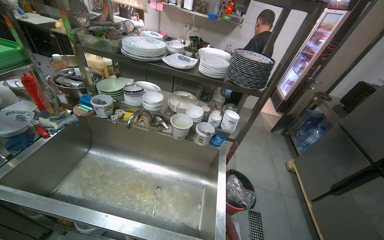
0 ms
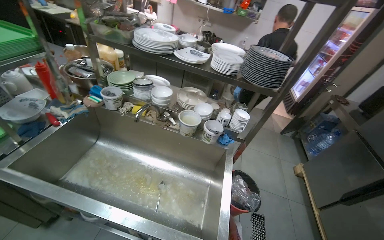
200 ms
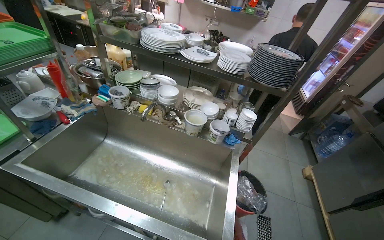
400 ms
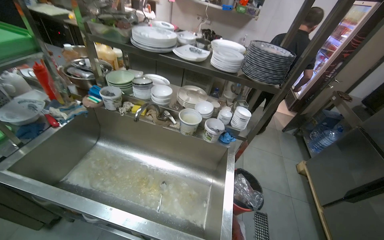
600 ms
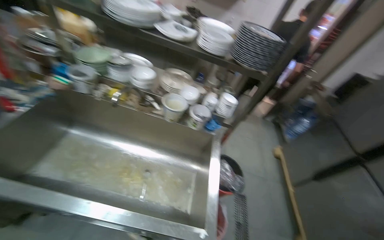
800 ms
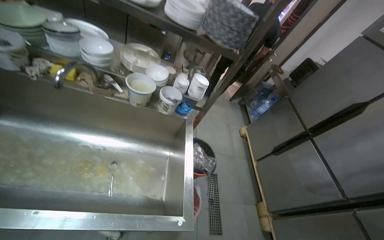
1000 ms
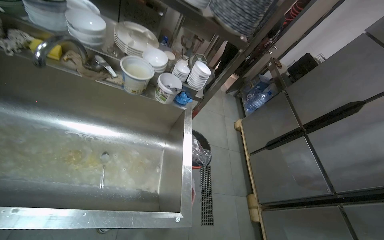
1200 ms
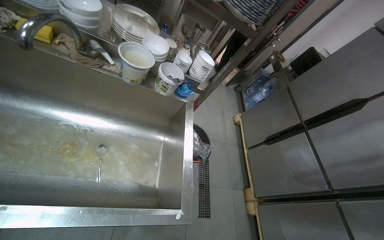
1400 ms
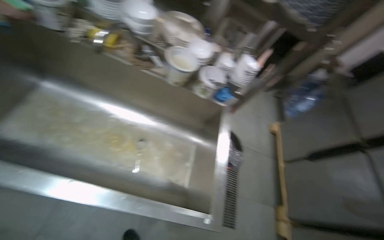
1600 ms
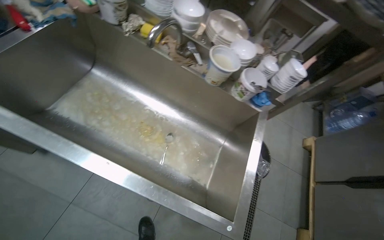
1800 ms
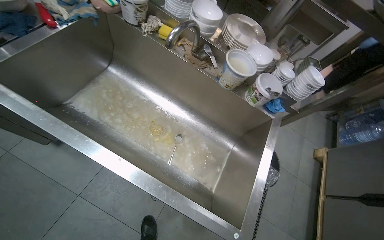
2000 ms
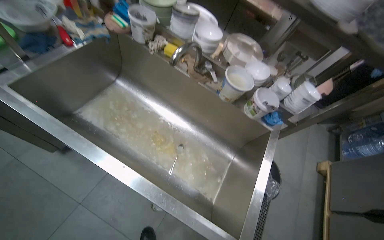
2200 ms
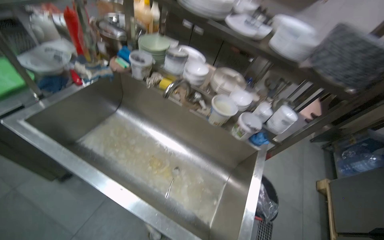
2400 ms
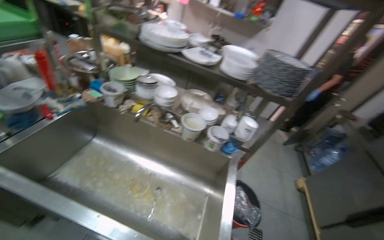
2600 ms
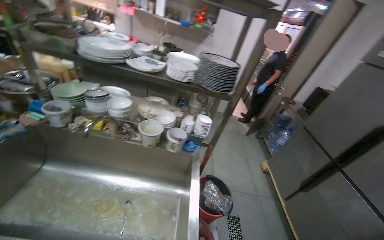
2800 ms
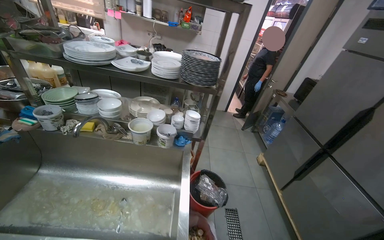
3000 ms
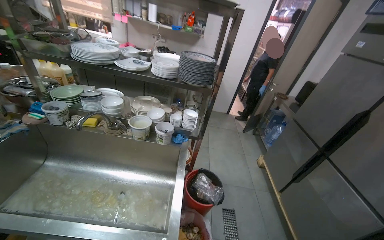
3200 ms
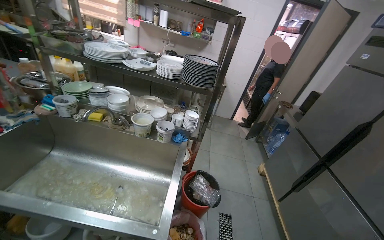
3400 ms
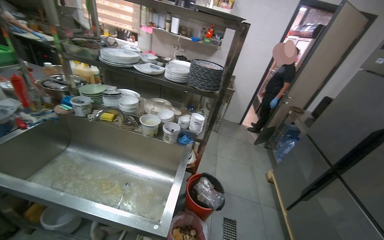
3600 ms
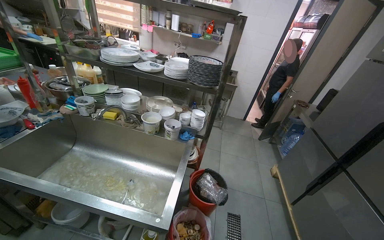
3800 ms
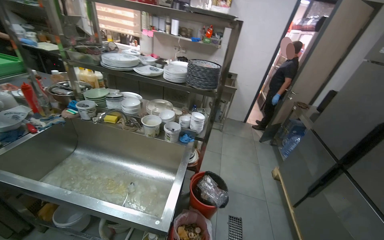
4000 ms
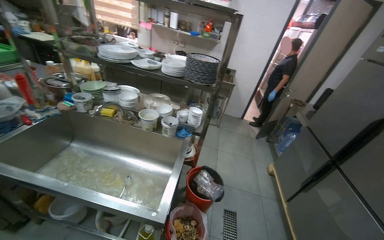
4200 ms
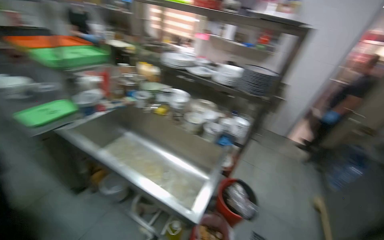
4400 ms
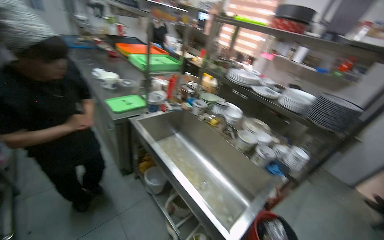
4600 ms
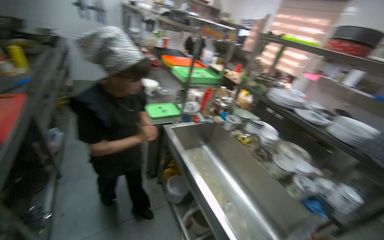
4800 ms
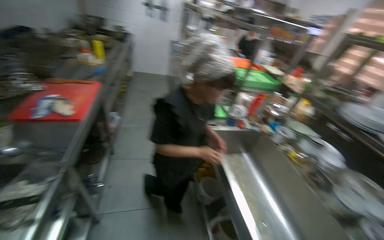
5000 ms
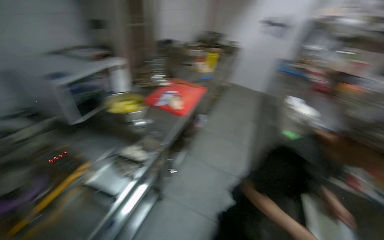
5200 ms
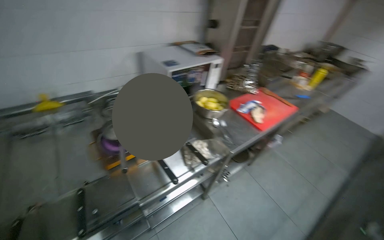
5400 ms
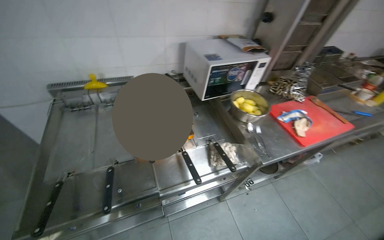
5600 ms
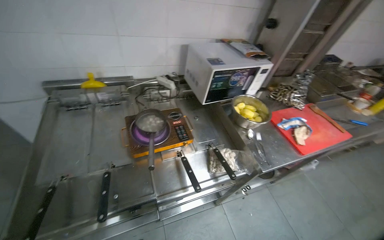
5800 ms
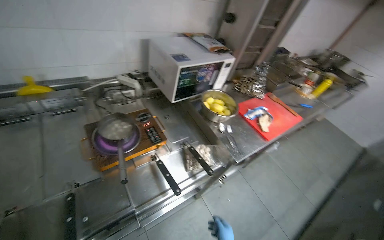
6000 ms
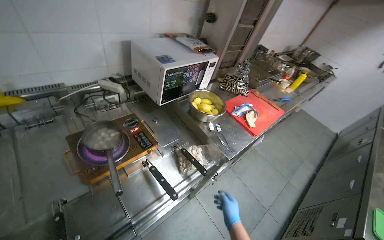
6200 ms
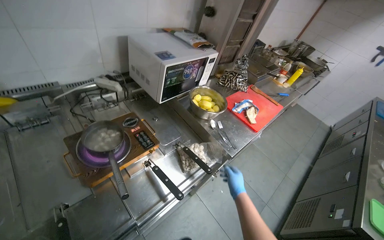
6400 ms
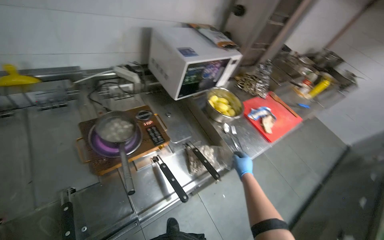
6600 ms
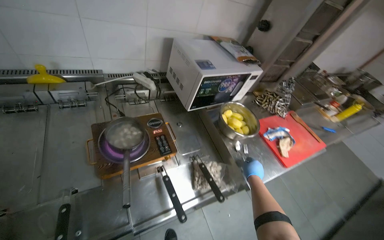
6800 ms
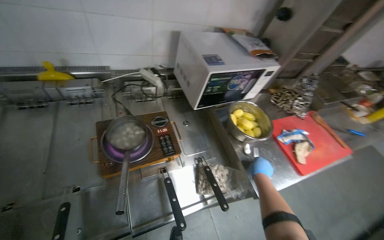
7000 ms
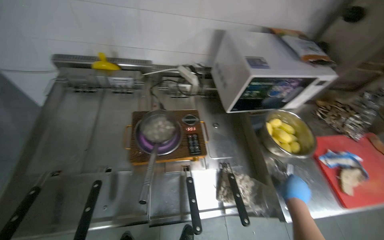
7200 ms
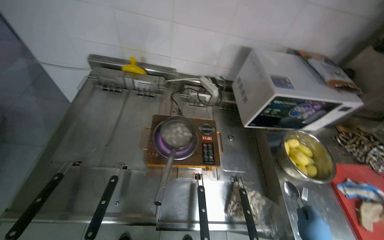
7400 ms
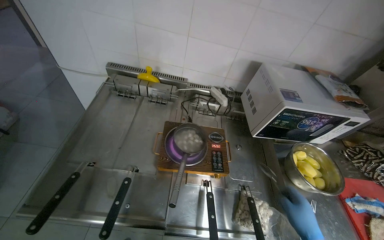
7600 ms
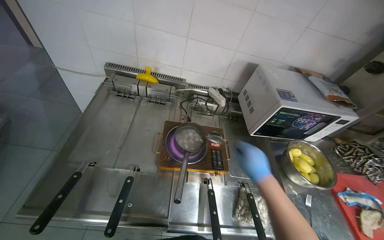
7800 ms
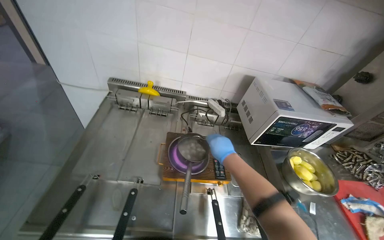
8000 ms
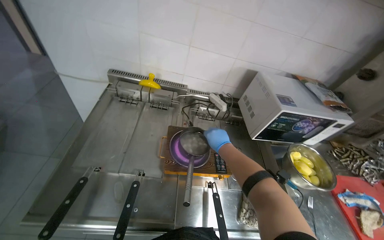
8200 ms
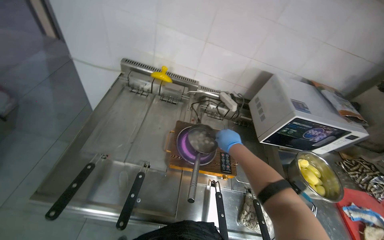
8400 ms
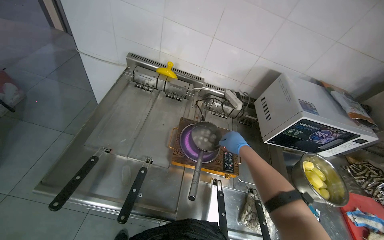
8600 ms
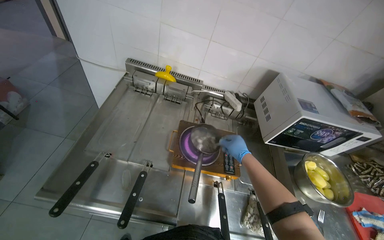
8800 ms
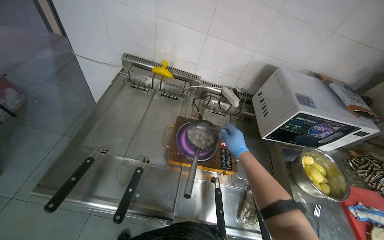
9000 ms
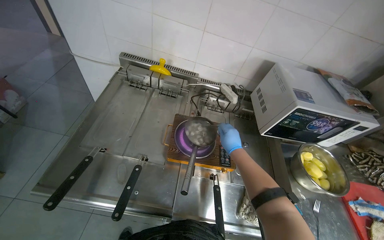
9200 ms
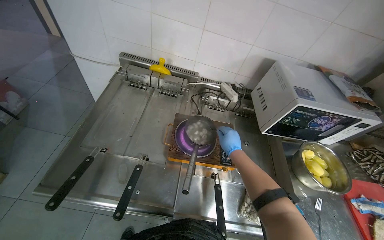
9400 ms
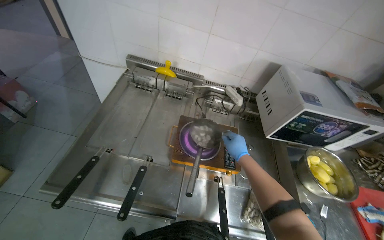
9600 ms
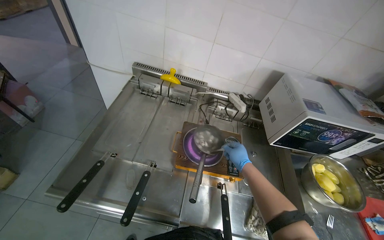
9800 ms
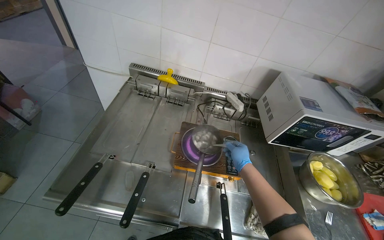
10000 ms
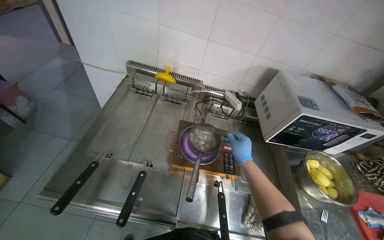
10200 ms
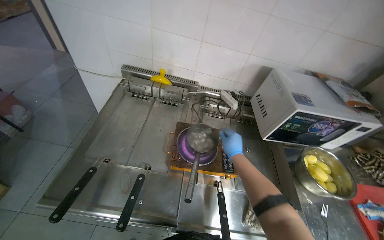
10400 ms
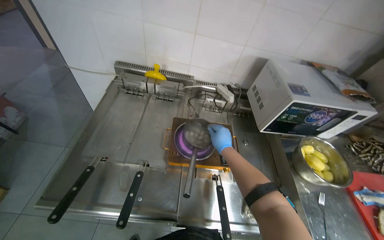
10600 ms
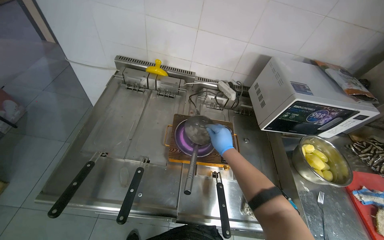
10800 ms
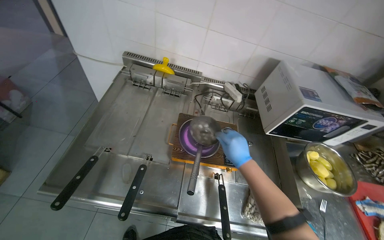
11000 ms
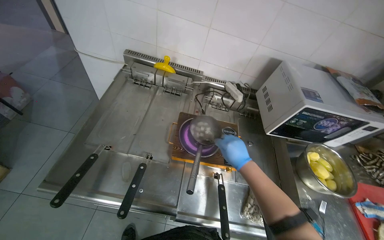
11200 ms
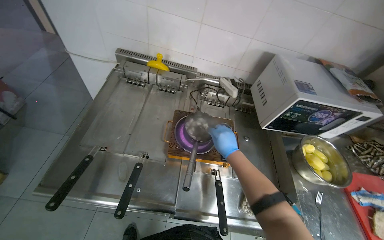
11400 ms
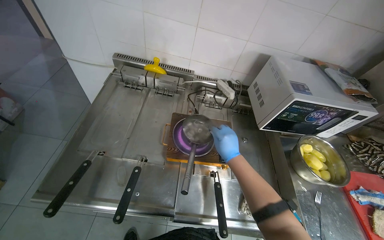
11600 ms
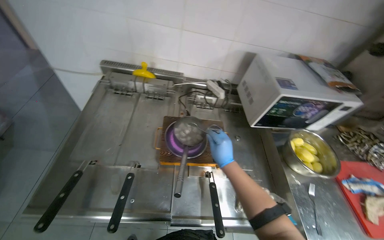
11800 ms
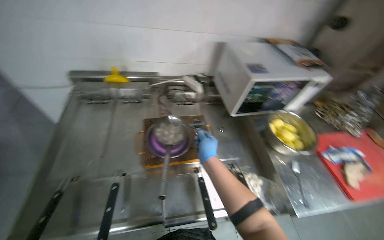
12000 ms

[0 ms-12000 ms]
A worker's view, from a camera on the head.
Job: preparing food.
The whole recording: Managing meal and storing product in refrigerator. The worker manages the boiling meal and places the product into the refrigerator.
0 ms to 1600 ms: The camera pitches downward, by some 20 degrees.
1600 ms to 3000 ms: The view tips upward by roughly 25 degrees.
3000 ms to 4400 ms: The head turns to the left by approximately 25 degrees.
4400 ms to 6000 ms: The head travels some 50 cm. The wearer looks about 120 degrees further to the left.
6000 ms to 7600 ms: The wearer looks approximately 35 degrees further to the left.
7600 ms to 9000 ms: The right hand is displaced up the picture, to the left and farther from the camera by about 30 cm.

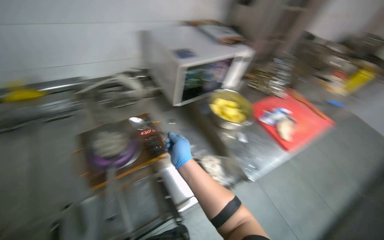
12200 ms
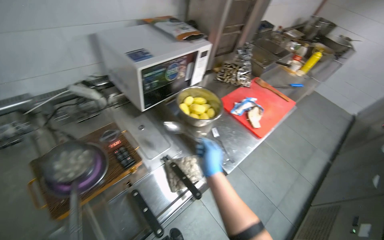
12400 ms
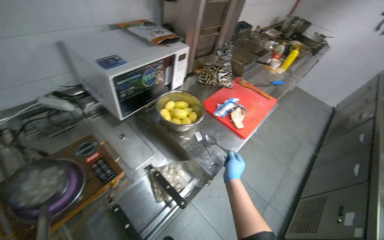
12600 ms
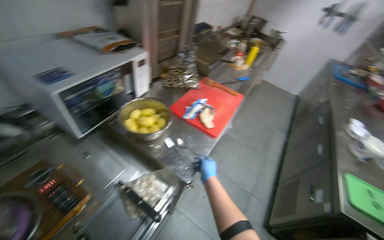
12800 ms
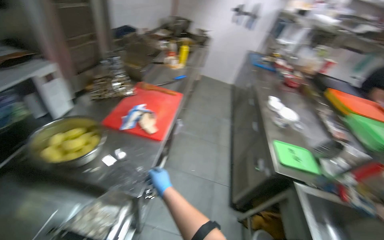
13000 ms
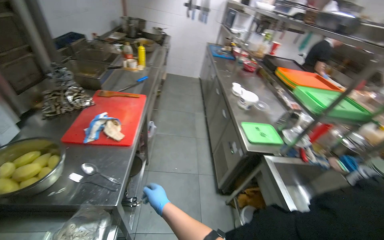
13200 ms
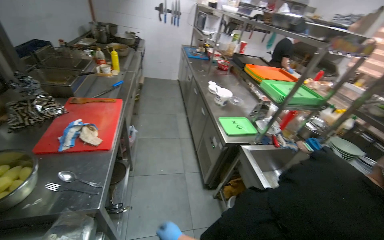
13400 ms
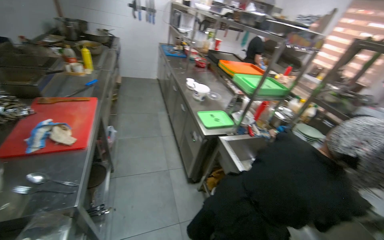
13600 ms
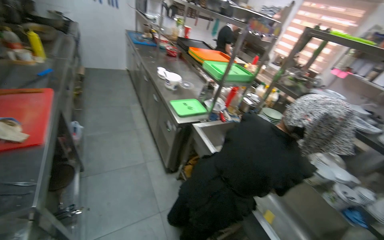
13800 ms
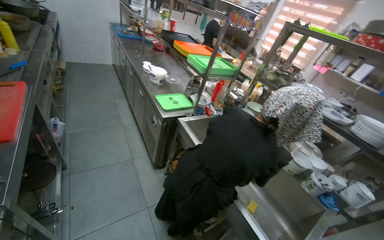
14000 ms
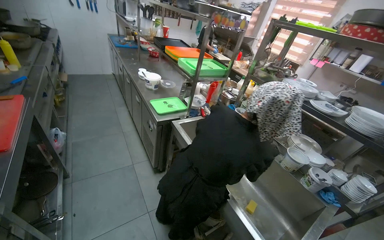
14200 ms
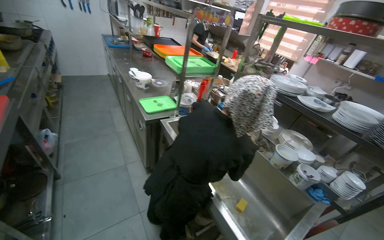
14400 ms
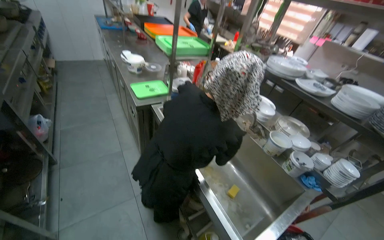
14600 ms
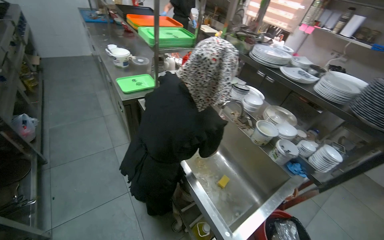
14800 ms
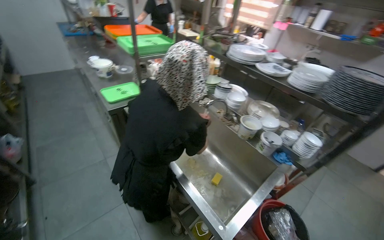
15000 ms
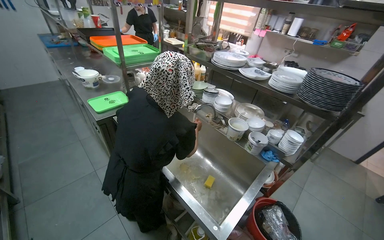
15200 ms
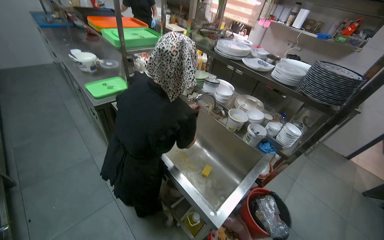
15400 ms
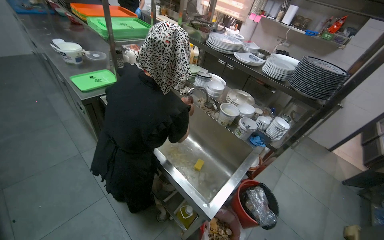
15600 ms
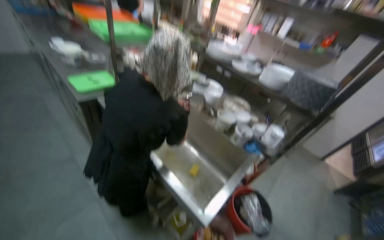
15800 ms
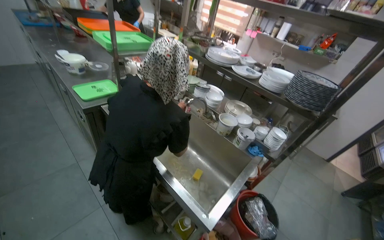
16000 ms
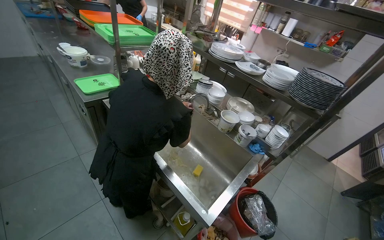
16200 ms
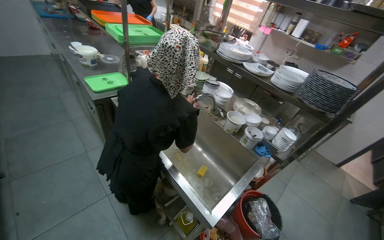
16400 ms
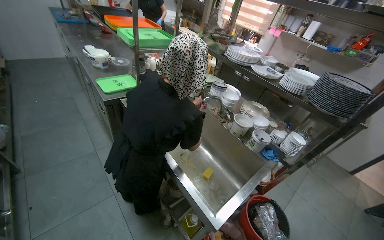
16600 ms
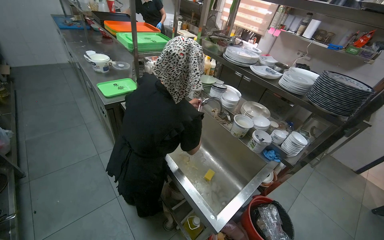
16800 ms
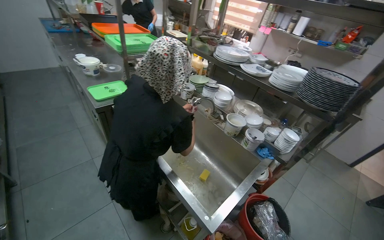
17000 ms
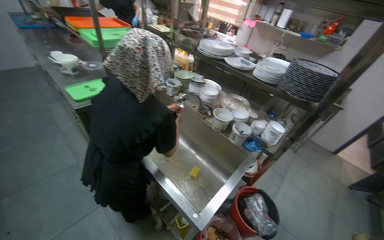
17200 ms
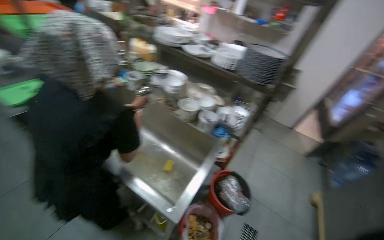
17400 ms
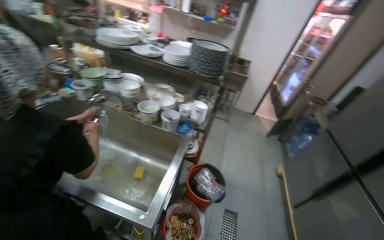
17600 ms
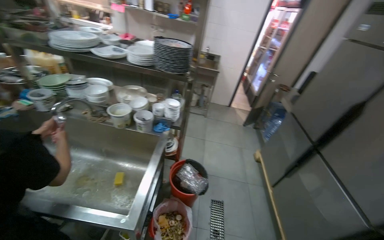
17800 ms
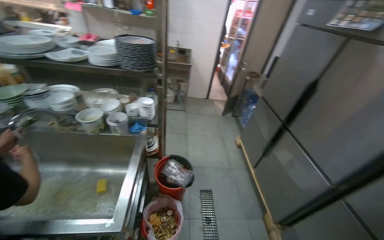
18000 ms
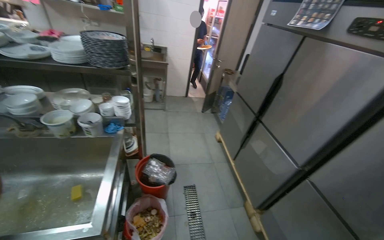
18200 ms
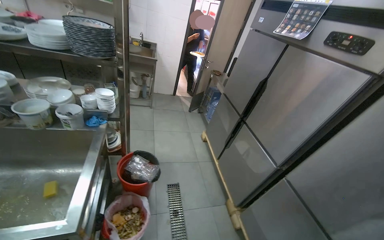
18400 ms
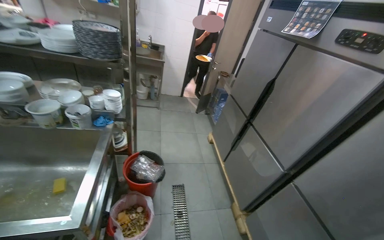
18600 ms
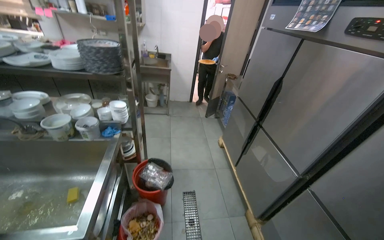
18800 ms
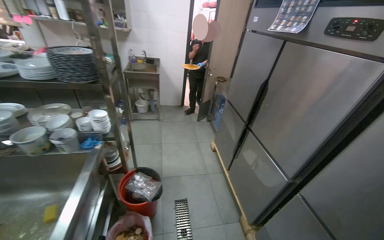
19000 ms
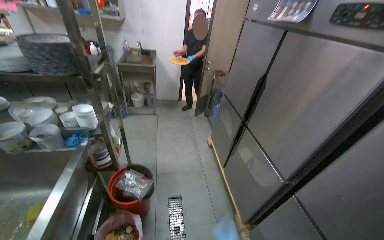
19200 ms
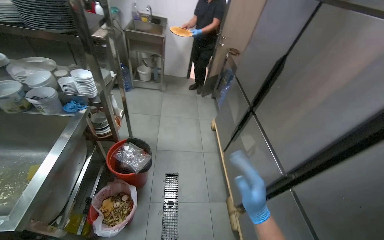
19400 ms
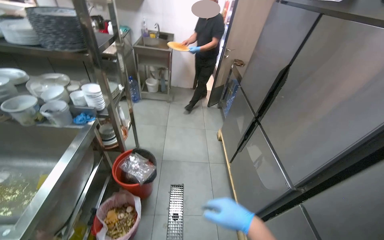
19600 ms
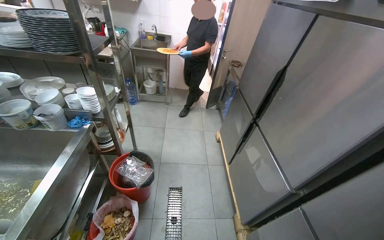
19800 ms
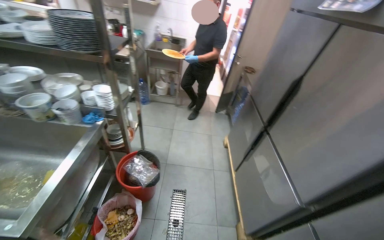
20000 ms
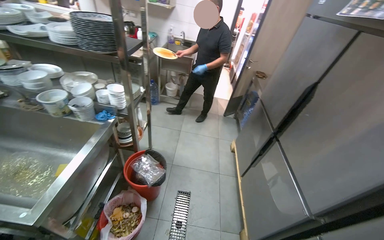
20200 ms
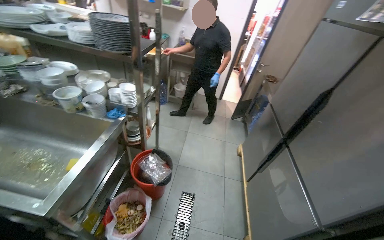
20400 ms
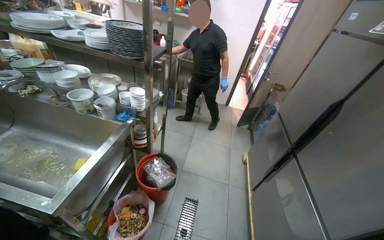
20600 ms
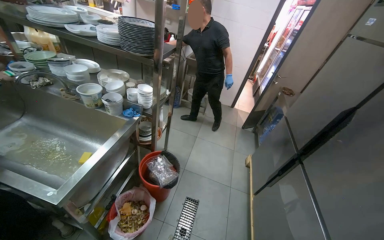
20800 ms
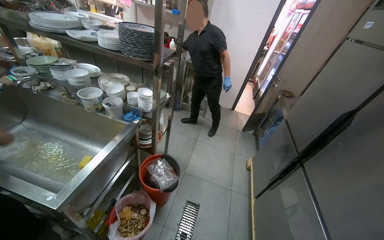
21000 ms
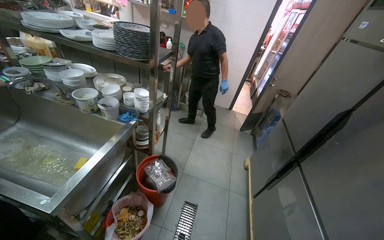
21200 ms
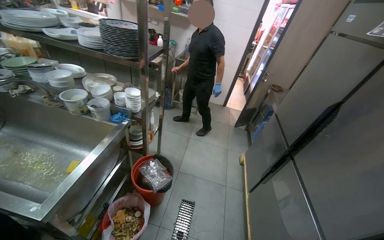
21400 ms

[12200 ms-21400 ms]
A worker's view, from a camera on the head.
Job: preparing food.
The whole recording: Managing meal and storing product in refrigerator. The worker manages the boiling meal and places the product into the refrigerator.
12200 ms to 13800 ms: The head turns to the right by some 85 degrees.
13800 ms to 15200 ms: The camera is carried to the right, some 50 cm.
16800 ms to 18400 ms: The head turns to the right by approximately 65 degrees.
